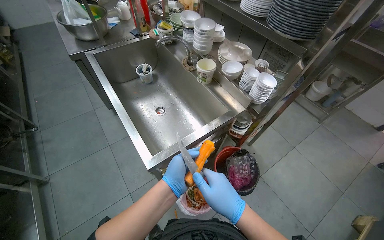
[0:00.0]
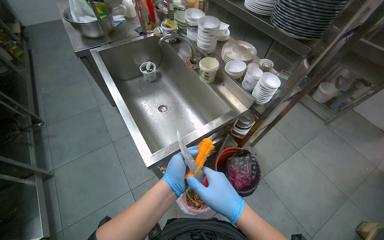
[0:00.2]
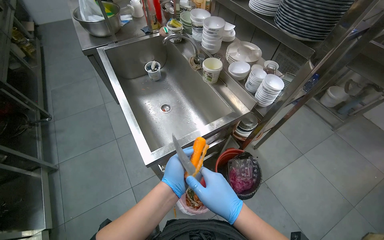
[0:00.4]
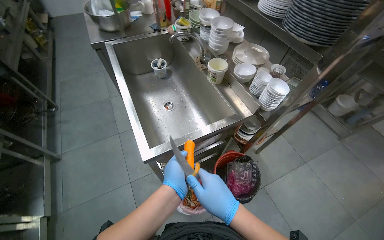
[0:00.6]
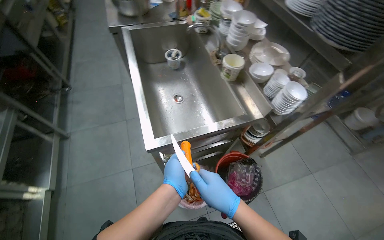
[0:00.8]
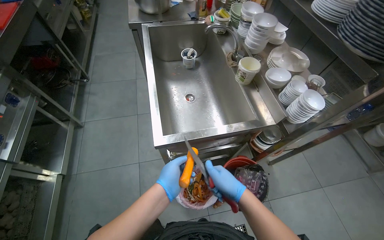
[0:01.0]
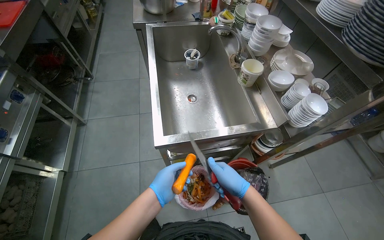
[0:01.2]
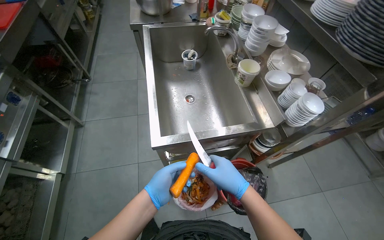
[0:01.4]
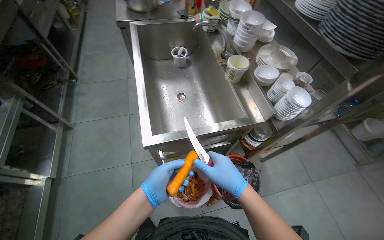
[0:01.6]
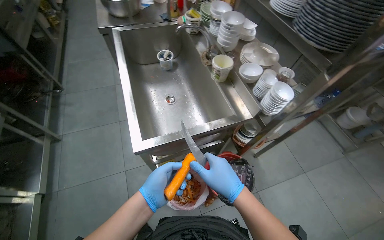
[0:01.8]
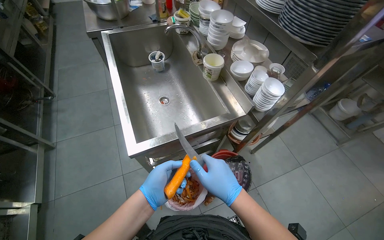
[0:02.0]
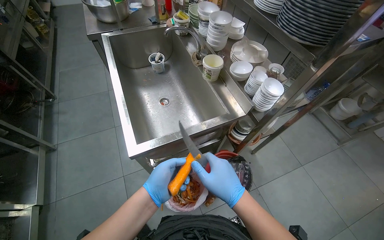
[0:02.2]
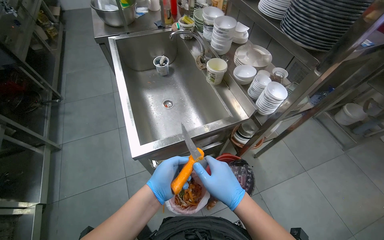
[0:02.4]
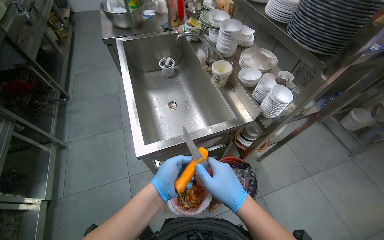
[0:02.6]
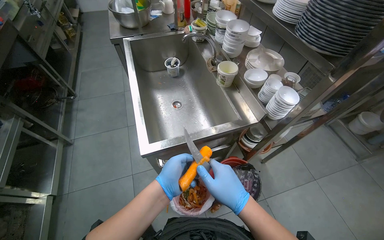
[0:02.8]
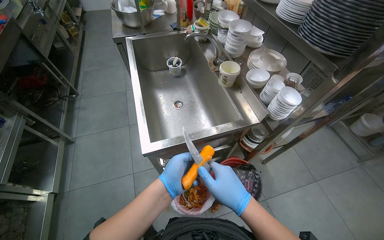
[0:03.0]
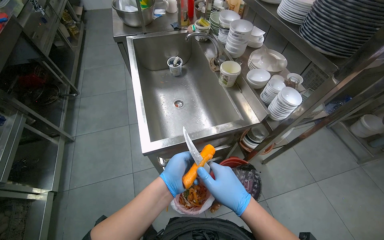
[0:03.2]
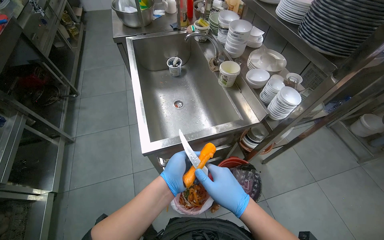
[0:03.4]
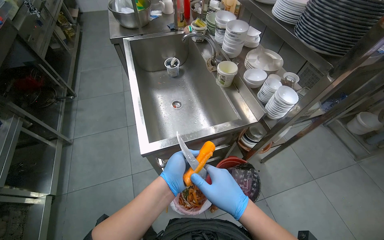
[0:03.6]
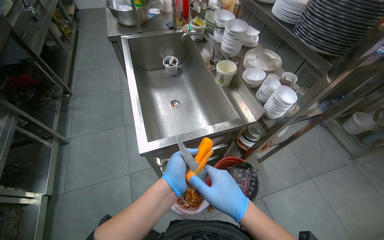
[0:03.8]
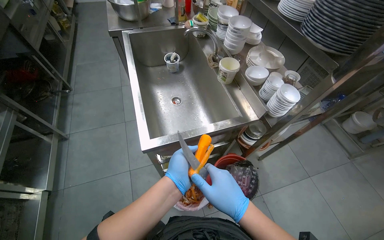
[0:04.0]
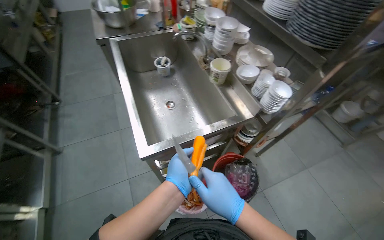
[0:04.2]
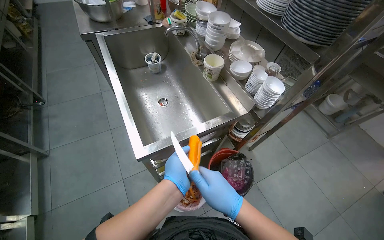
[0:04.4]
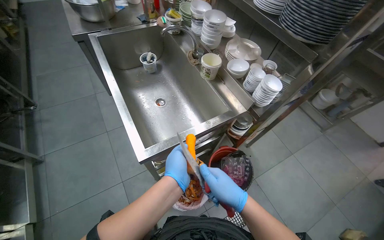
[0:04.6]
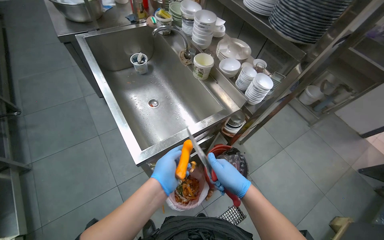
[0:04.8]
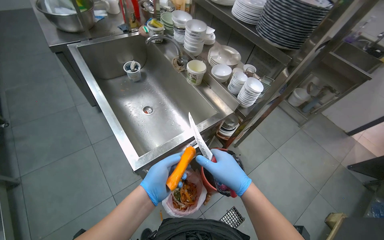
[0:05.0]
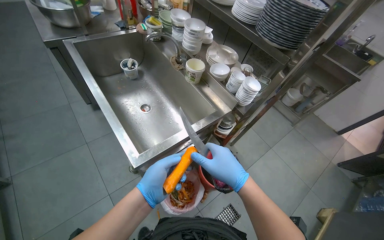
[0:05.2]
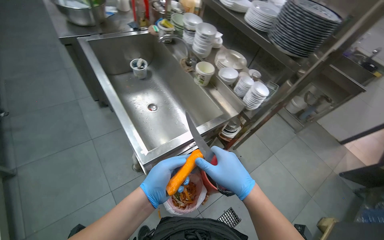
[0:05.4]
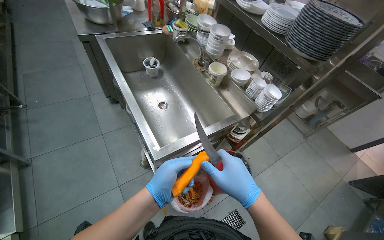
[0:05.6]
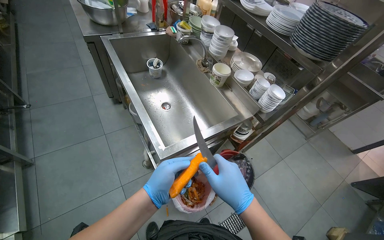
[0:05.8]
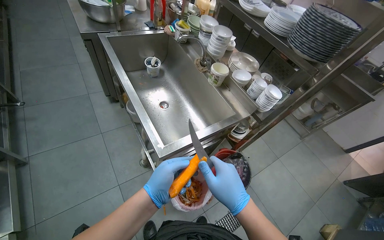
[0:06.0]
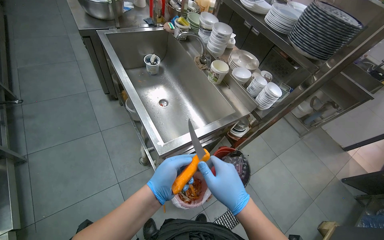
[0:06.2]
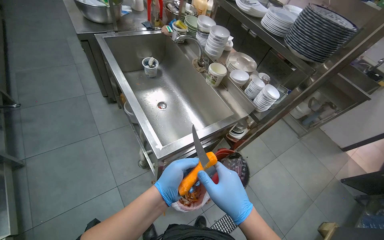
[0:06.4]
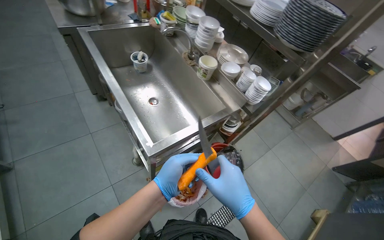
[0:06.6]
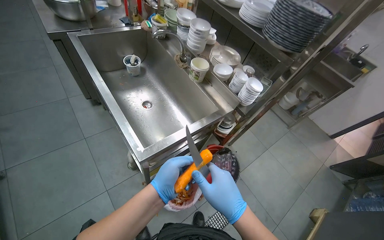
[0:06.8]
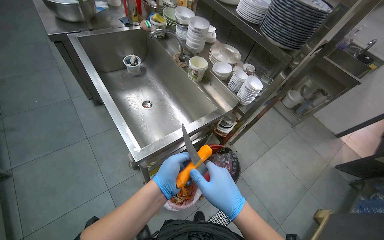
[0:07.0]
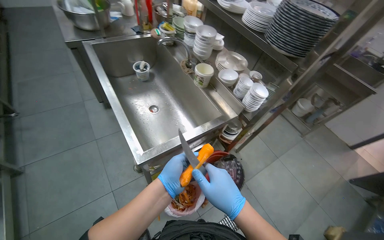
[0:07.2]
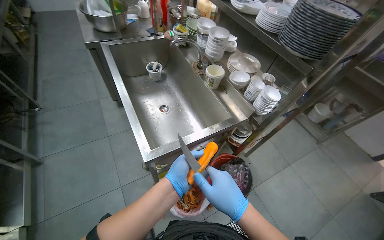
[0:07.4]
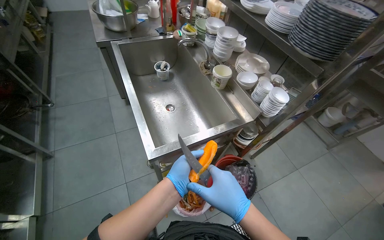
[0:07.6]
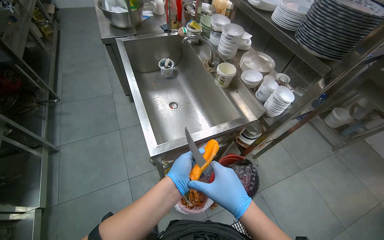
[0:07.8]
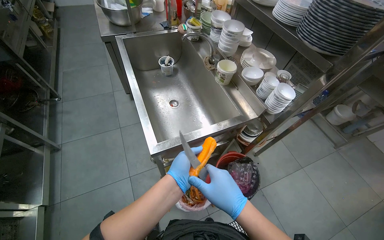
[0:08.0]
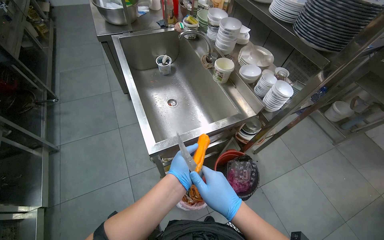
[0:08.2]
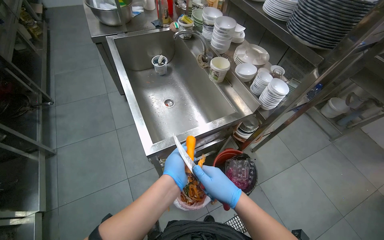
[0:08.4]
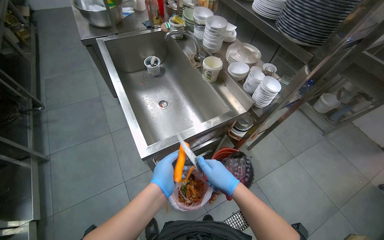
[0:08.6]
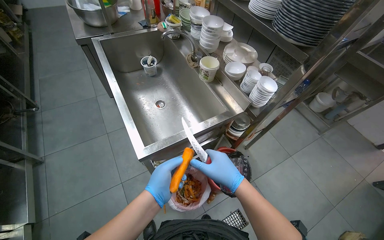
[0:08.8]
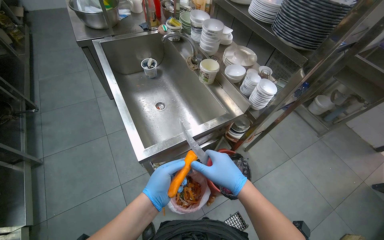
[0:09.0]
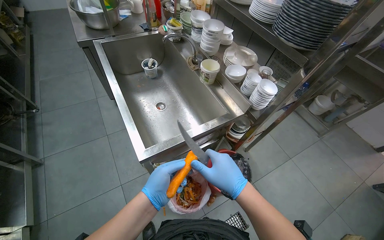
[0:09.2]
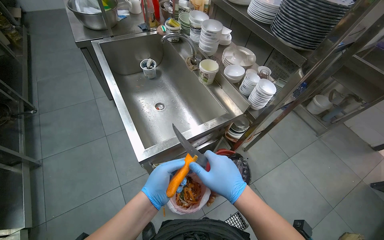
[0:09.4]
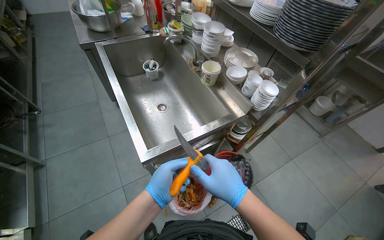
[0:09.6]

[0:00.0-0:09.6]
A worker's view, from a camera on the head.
Job: preparing food.
The whole recording: Peeling carrots and performing other tasks. The worker peels the carrots and performs other tasks in between.
0:00.0 to 0:01.6: The wearer looks roughly 20 degrees further to the left.
0:01.6 to 0:03.2: The hands are busy where they are.
0:03.2 to 0:04.8: The head turns to the right by roughly 15 degrees.
0:04.8 to 0:06.4: The right hand heads nearer to the camera, covering approximately 15 cm.
0:08.0 to 0:09.6: The hands make small movements and keep their place.

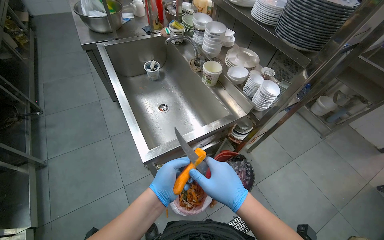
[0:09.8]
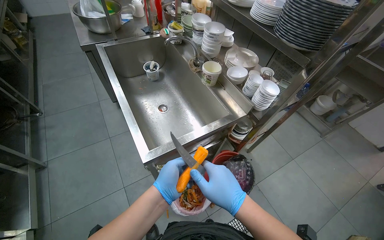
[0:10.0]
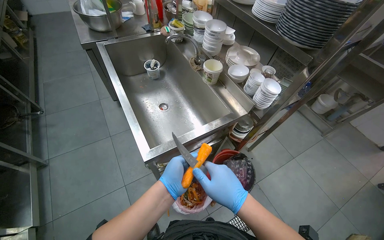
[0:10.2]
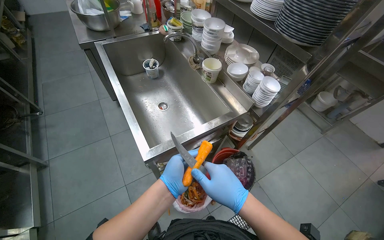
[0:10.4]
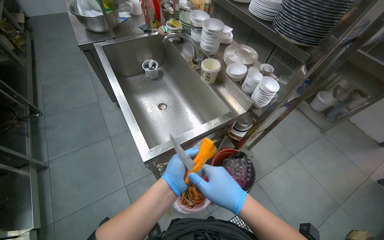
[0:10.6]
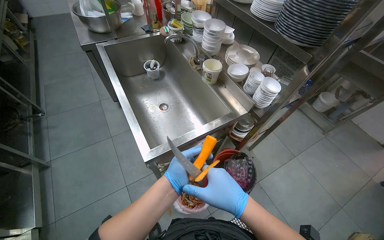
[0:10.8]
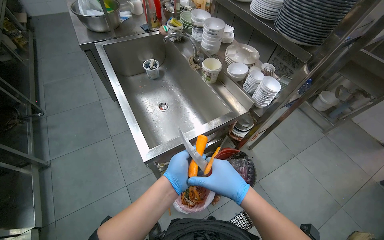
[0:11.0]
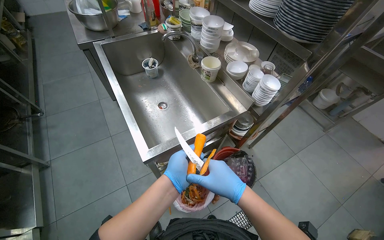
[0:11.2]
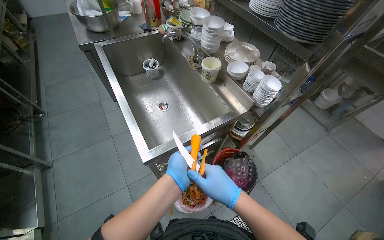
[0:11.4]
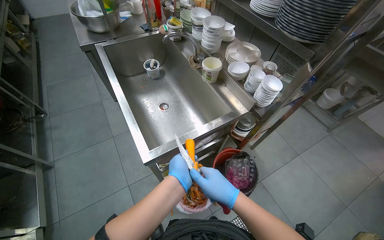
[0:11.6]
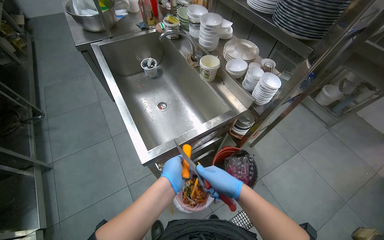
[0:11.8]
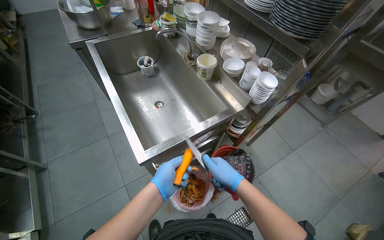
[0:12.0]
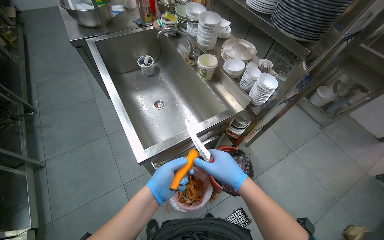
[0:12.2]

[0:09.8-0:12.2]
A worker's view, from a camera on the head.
Job: preparing food.
The whole recording: Peeling carrots and performing other tasks. The worker peels the carrots and performs other tasks in between.
0:09.8 to 0:11.0: The hands stay close to where they were, moving slightly.

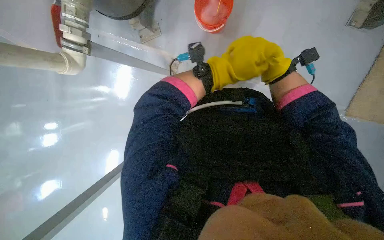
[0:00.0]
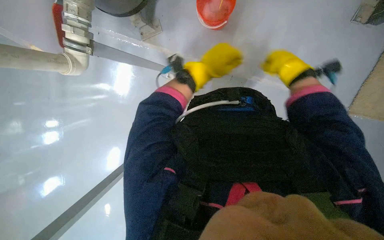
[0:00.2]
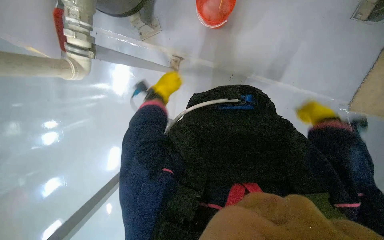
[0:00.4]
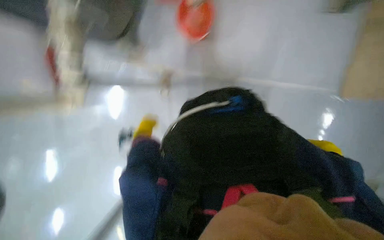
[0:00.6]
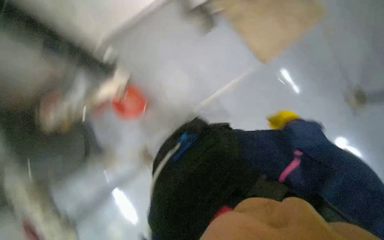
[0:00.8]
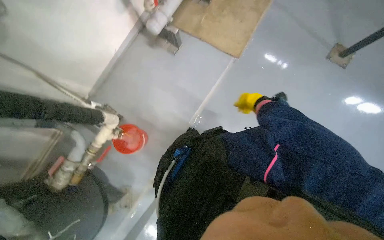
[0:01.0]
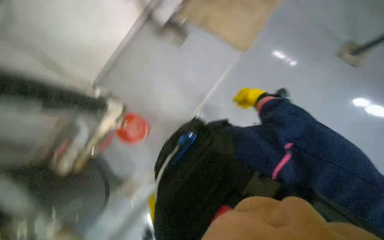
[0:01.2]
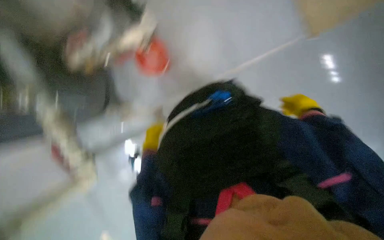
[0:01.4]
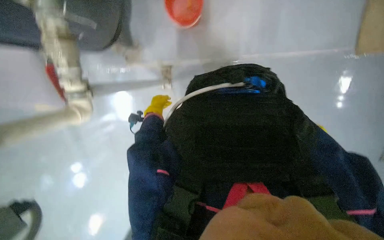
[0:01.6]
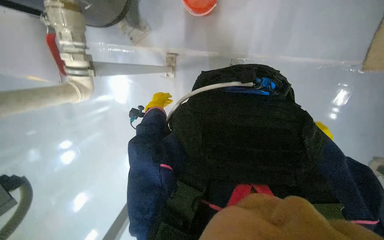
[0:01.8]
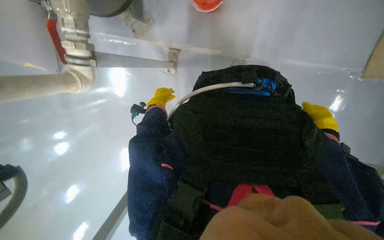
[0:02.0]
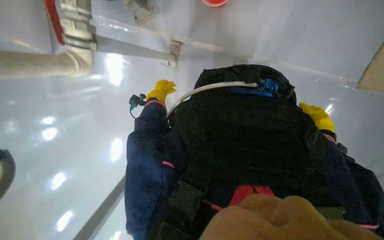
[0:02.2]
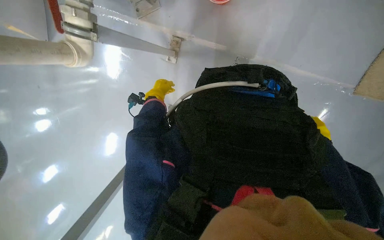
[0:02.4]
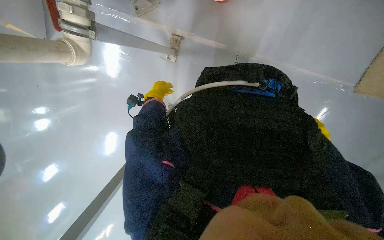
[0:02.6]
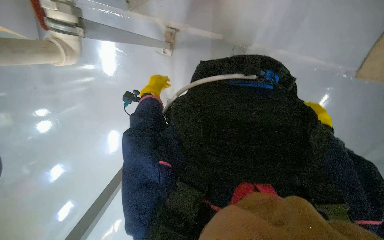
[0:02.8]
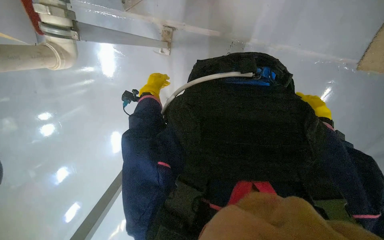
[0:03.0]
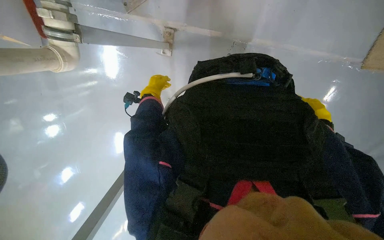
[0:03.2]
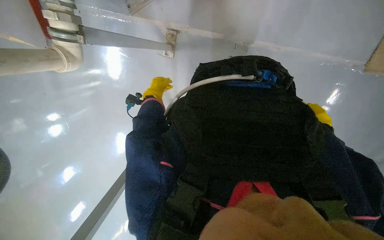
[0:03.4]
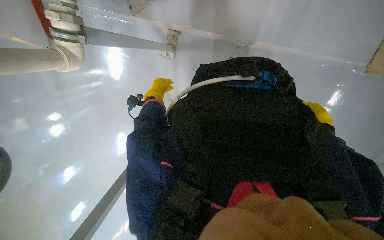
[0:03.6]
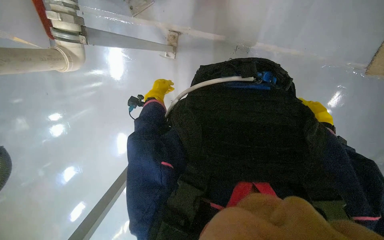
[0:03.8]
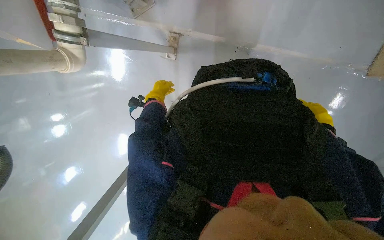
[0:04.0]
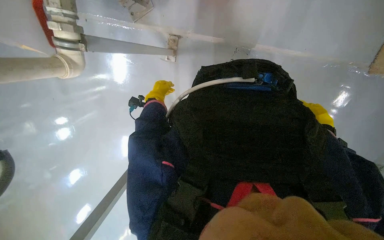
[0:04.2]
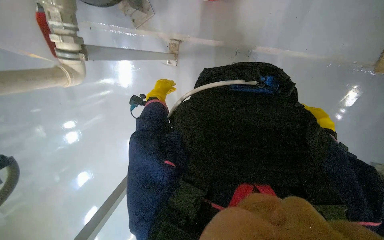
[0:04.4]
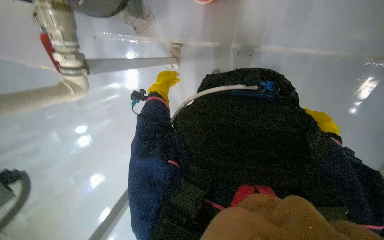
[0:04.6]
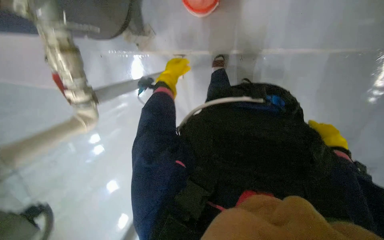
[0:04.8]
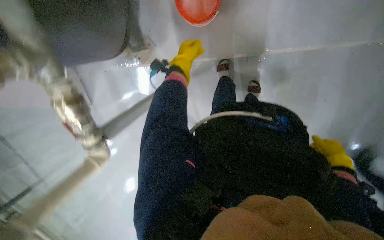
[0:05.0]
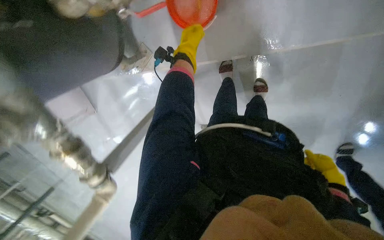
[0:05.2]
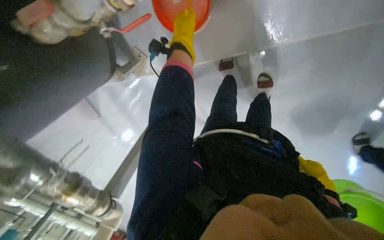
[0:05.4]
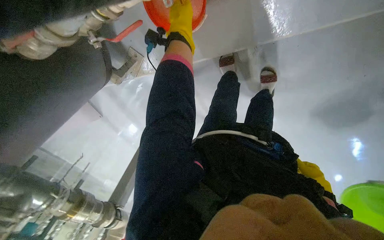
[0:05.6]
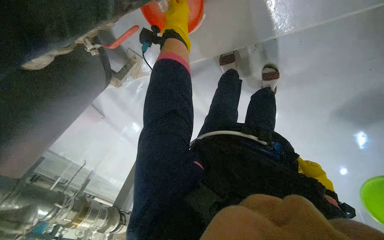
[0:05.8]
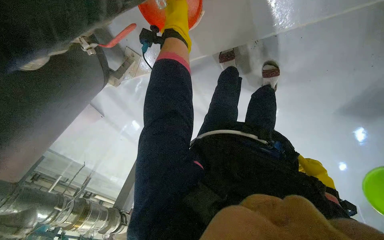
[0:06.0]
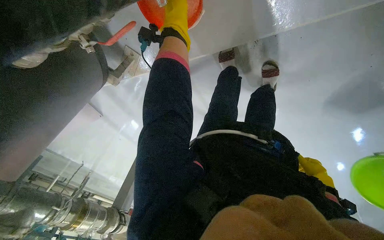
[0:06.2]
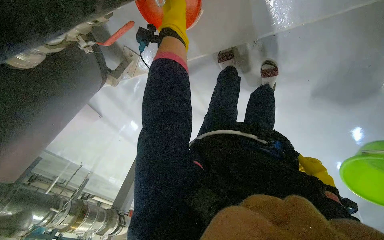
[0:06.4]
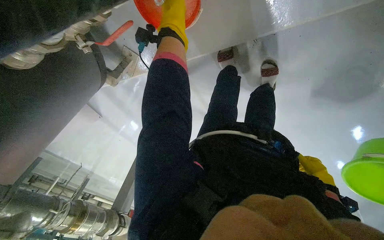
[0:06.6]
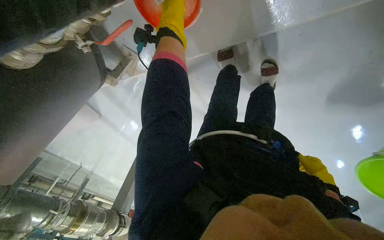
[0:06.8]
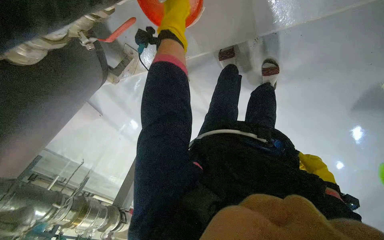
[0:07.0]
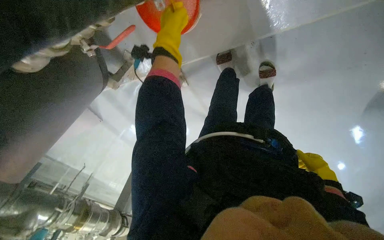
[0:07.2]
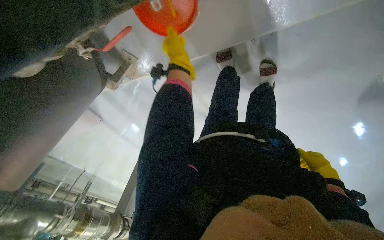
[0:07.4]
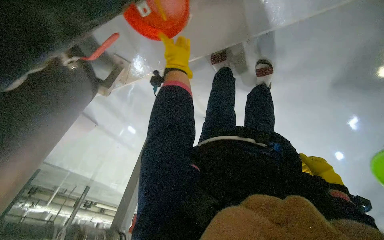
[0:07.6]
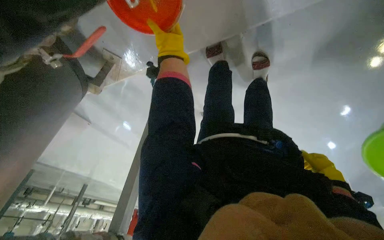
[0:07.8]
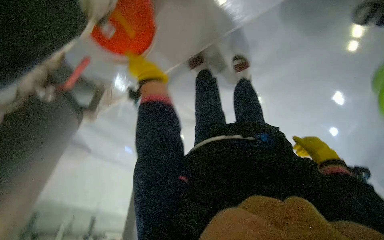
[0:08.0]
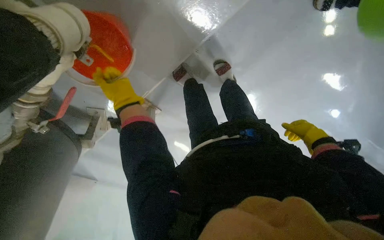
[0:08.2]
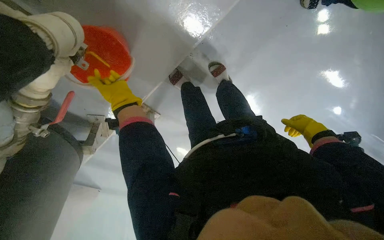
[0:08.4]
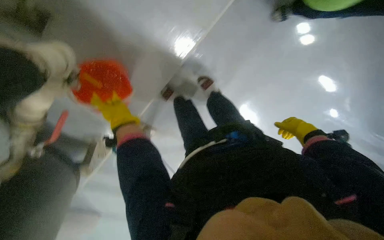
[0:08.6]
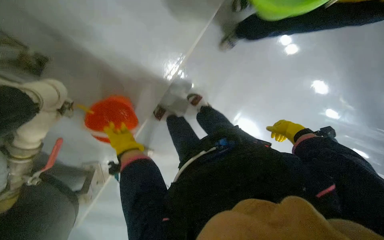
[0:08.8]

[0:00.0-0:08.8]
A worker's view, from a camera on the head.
Job: preparing cleaning supplies.
The whole recording: Picking up water-filled bucket. The worker picks up the bucket filled with water.
0:01.4 to 0:03.0: The view tips downward by about 15 degrees.
0:03.0 to 0:04.4: The hands make small movements and keep their place.
0:04.4 to 0:05.8: The left hand is displaced up the picture by roughly 40 cm, while the right hand heads down the picture and farther from the camera, covering approximately 25 cm.
0:05.8 to 0:07.4: The left hand moves nearer and farther over approximately 15 cm, changing direction 2 times.
0:07.4 to 0:08.8: The view tips upward by about 20 degrees. The scene turns approximately 40 degrees counterclockwise in the picture. The left hand shifts roughly 15 cm nearer to the camera and down the picture.
